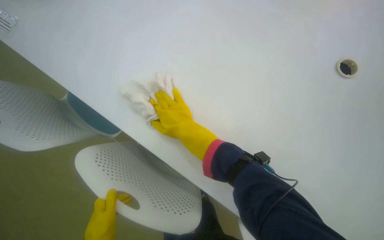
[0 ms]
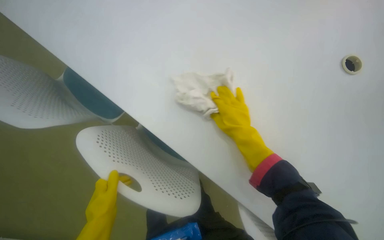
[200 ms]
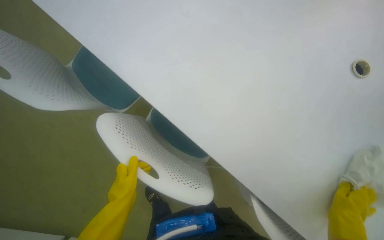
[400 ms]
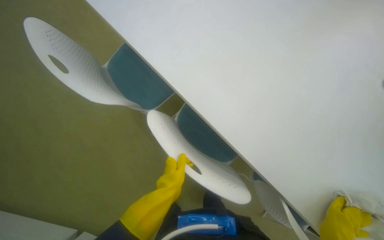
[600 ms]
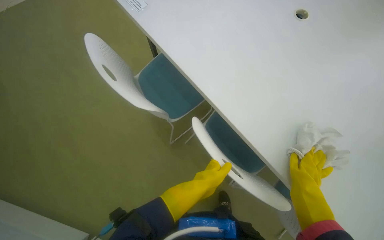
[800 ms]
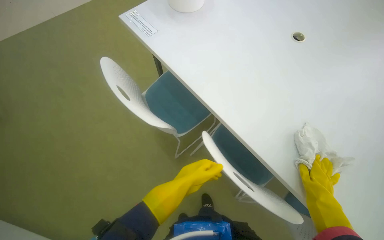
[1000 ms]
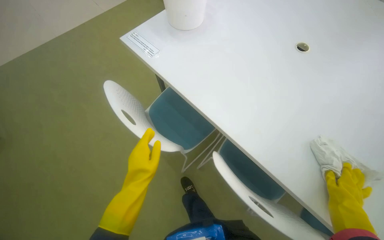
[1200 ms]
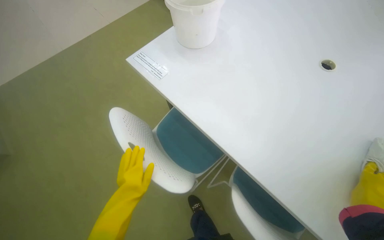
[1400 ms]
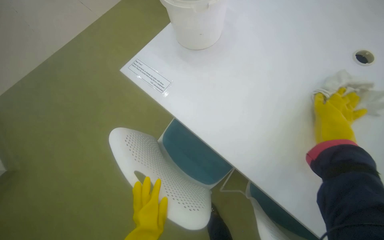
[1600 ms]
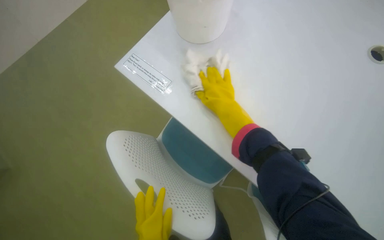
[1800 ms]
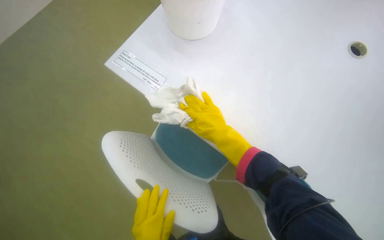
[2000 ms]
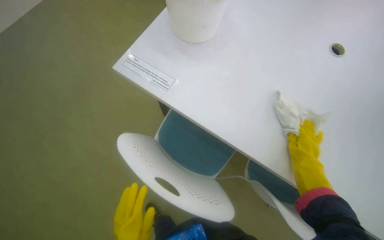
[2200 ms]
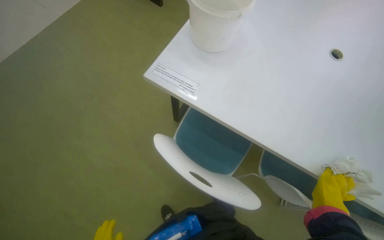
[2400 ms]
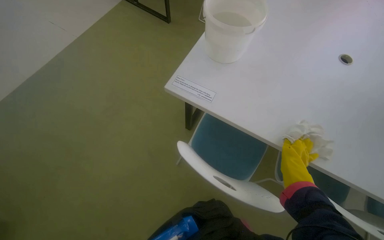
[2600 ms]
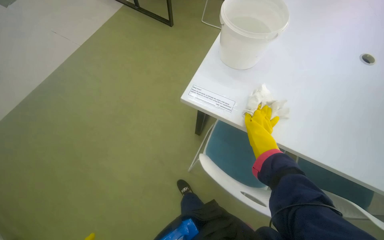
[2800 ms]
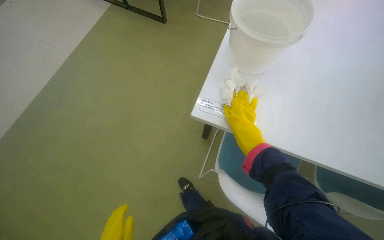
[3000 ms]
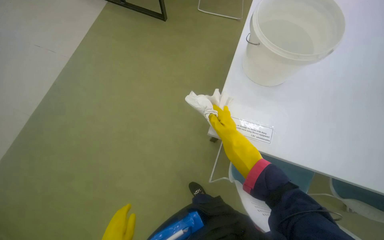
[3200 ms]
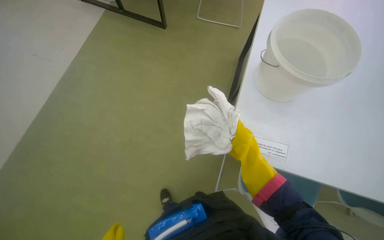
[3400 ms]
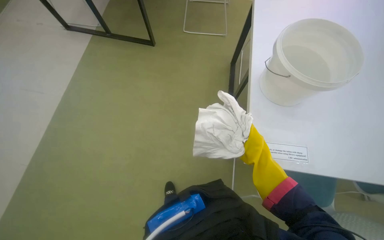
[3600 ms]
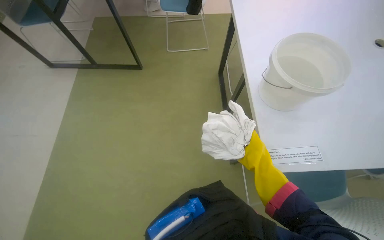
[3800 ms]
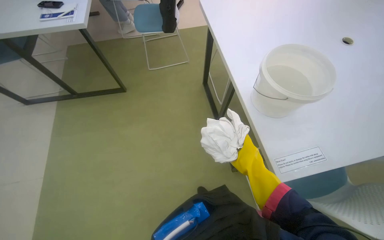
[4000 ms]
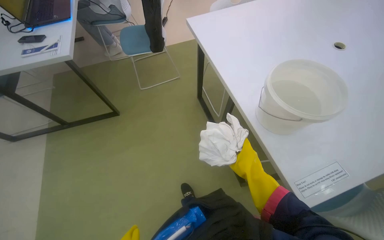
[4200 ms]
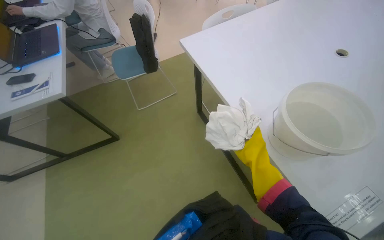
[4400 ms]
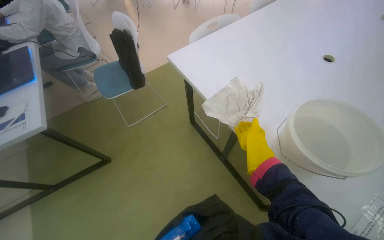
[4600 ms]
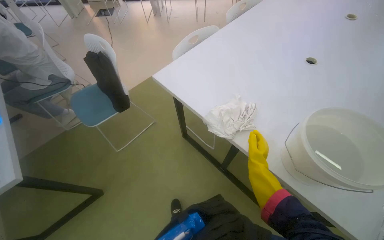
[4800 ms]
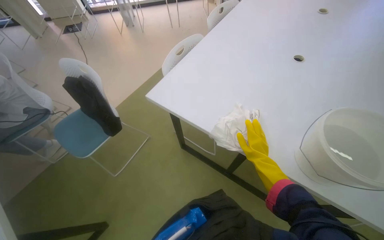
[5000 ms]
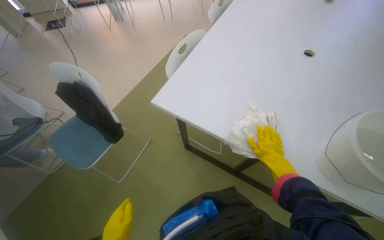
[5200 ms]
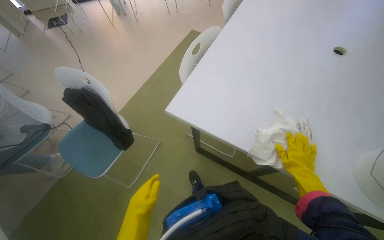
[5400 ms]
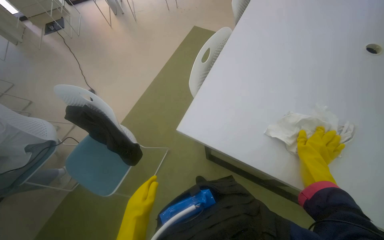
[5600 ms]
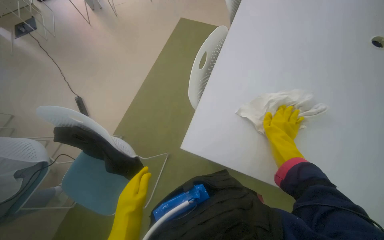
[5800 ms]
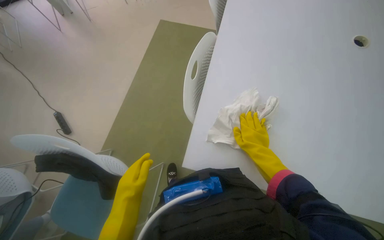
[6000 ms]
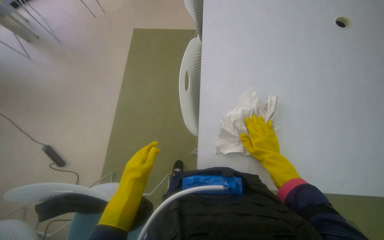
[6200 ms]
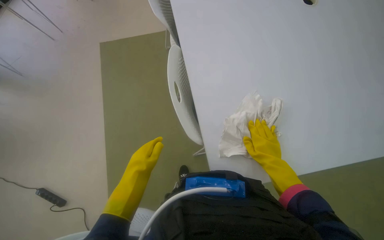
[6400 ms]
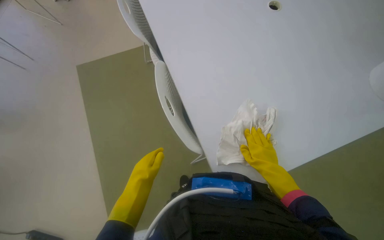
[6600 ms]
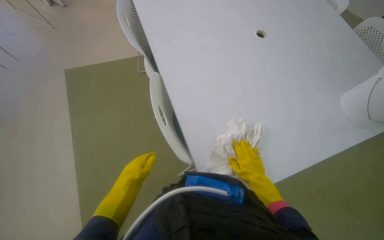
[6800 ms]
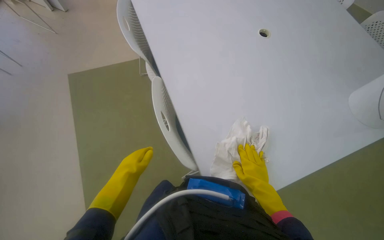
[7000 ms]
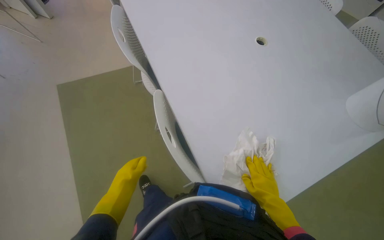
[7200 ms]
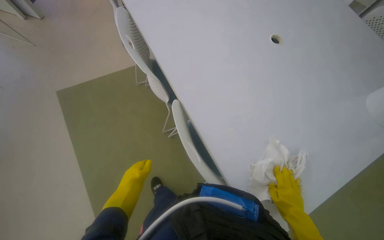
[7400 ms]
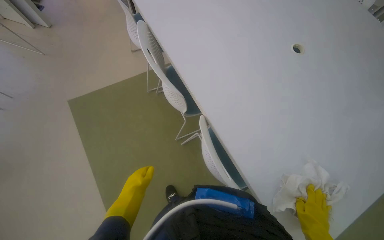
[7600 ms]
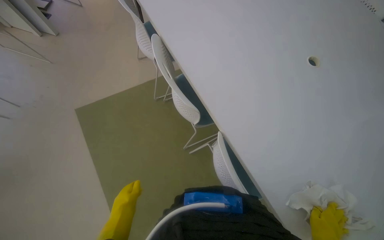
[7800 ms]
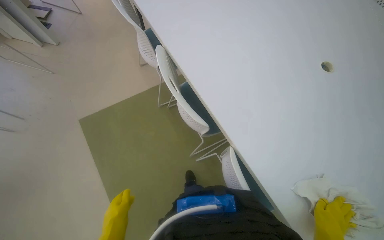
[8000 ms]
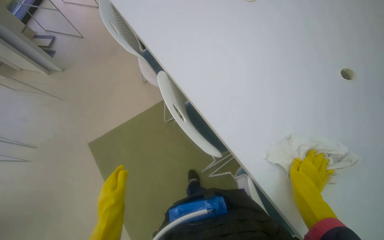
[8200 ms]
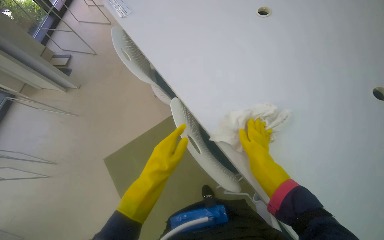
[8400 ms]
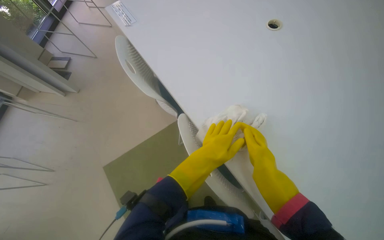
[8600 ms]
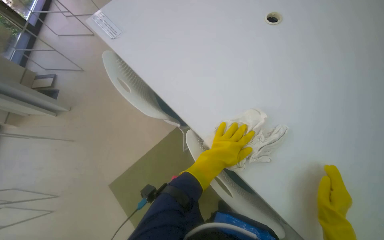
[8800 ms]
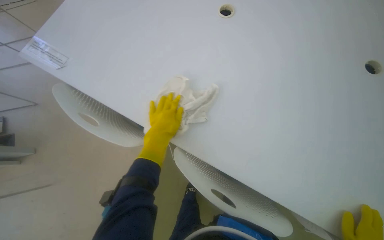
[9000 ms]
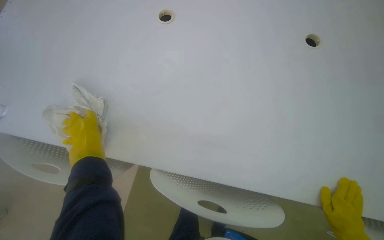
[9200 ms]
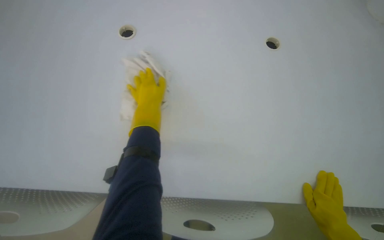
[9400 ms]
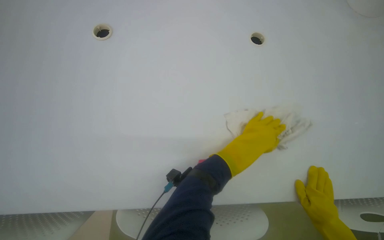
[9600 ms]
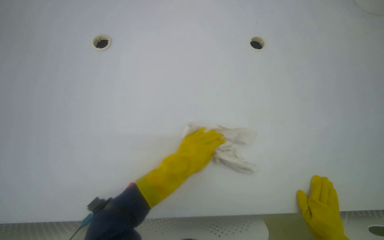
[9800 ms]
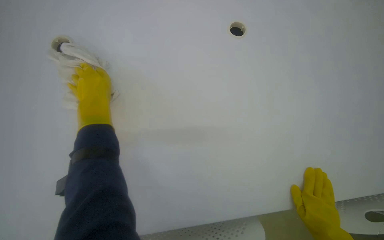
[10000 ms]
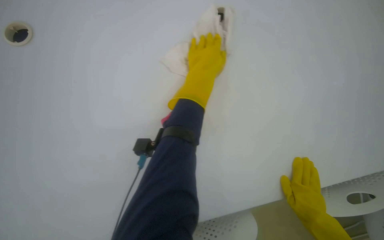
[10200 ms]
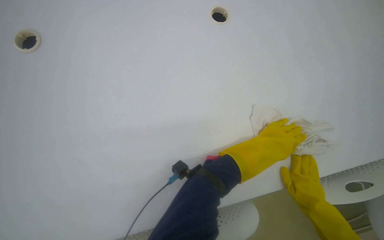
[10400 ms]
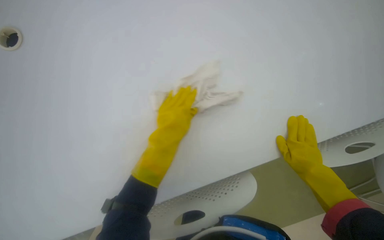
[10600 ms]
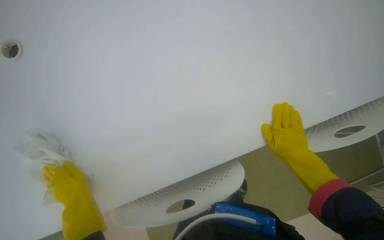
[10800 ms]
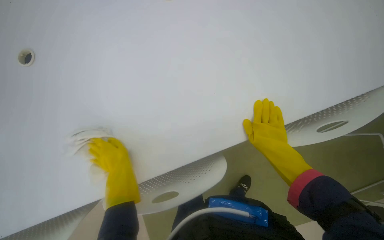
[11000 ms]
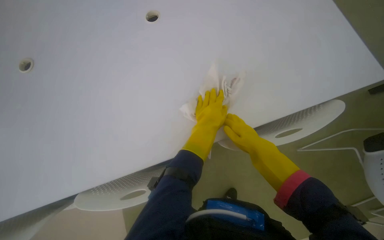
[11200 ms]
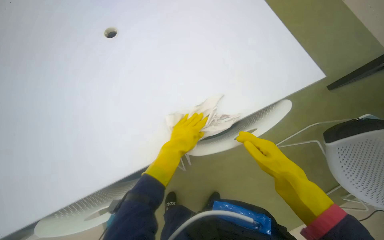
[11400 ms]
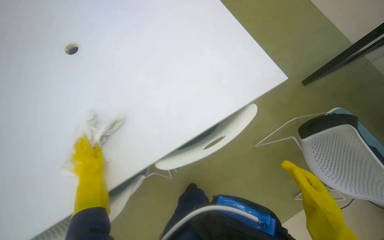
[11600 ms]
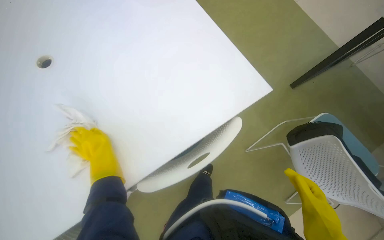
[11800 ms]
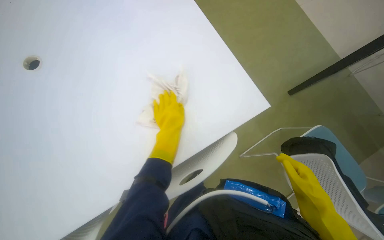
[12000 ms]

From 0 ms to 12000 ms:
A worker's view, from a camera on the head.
Job: wiping surfaces.
The whole recording: Cleaning table surface. The worker wipes the white table surfaces with a cloth.
From 1600 ms to 3000 ms: The right hand swings left and right, roughly 30 cm each way, with 2 reversals.
From 3000 ms to 4400 ms: The camera pitches upward, by approximately 15 degrees. The scene rotates counterclockwise by approximately 25 degrees.
From 4400 ms to 6000 ms: The head travels roughly 90 cm. The wearer looks approximately 50 degrees further to the right.
From 6000 ms to 7600 ms: The camera travels some 50 cm. The head rotates approximately 35 degrees to the right.
From 7600 ms to 9000 ms: The head travels approximately 60 cm.
From 9000 ms to 10400 ms: The head turns to the right by roughly 30 degrees.

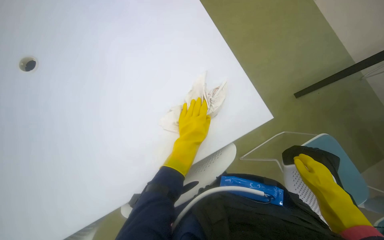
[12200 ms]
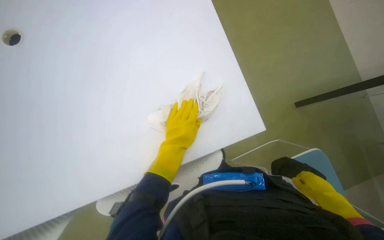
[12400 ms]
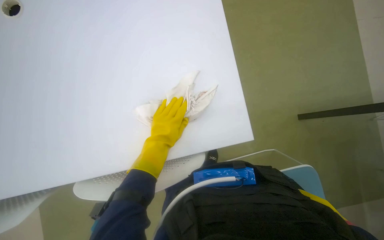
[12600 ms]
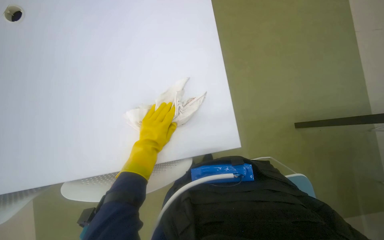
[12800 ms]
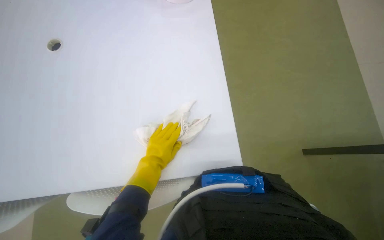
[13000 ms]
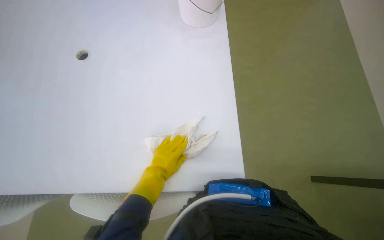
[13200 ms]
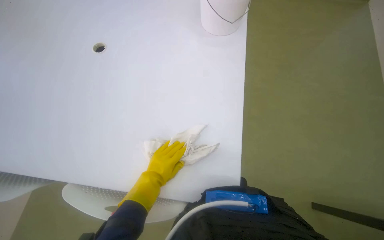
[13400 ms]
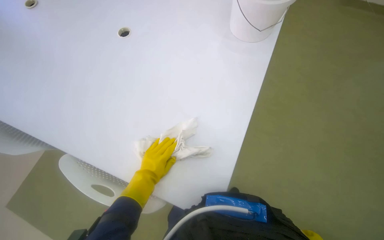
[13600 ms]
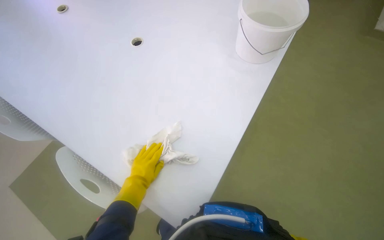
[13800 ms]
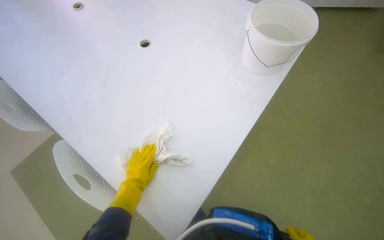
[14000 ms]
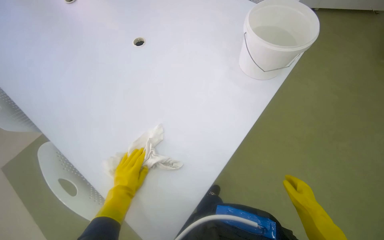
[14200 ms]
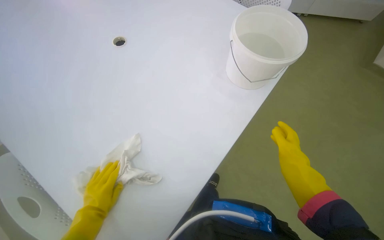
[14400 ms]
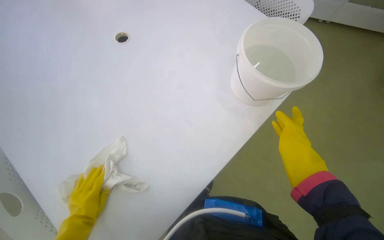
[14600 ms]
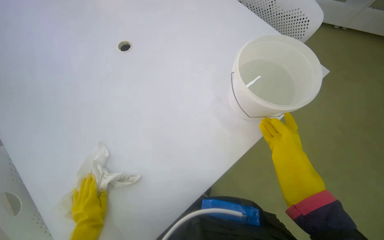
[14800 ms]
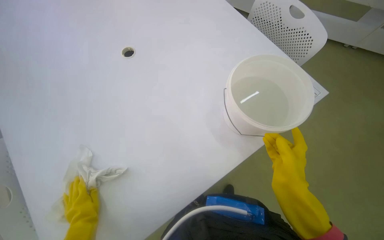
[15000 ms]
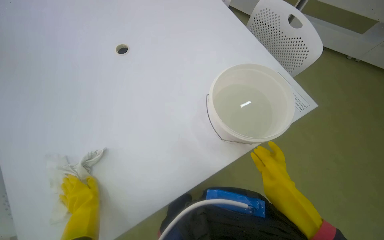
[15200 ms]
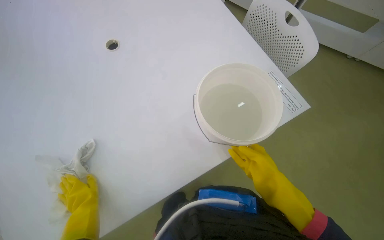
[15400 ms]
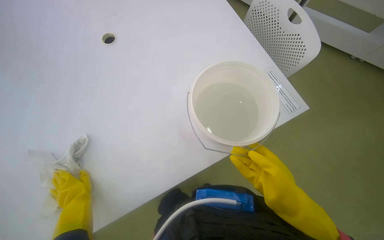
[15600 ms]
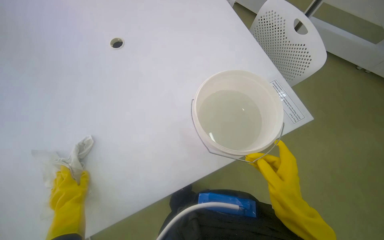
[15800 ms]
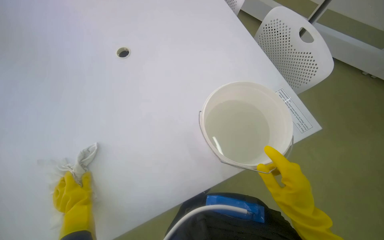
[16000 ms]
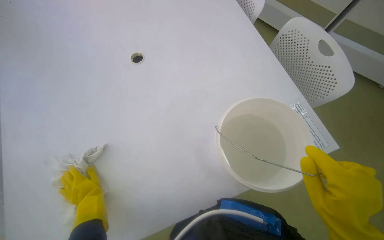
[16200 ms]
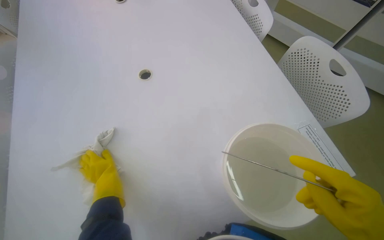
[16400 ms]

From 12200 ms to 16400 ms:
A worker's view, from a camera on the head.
Job: wiping surfaces.
The whole recording: Cleaning table surface. The worker wipes the white table surfaces with a cloth.
From 12200 ms to 13600 ms: Everything in view rotates roughly 40 degrees clockwise.
From 13600 ms to 15000 ms: The left hand moves down the picture, approximately 15 cm.
From 15000 ms to 16400 ms: The left hand travels up the picture and to the right by roughly 15 cm.

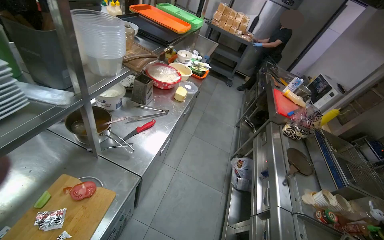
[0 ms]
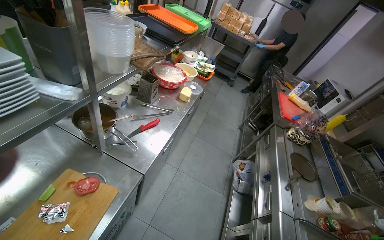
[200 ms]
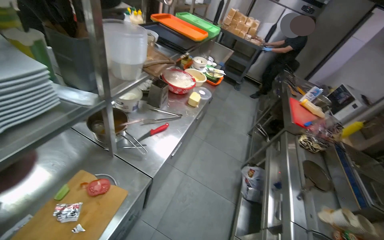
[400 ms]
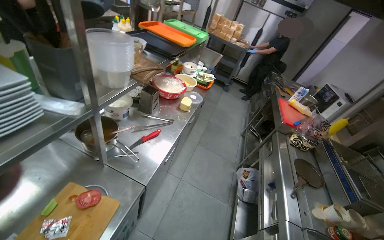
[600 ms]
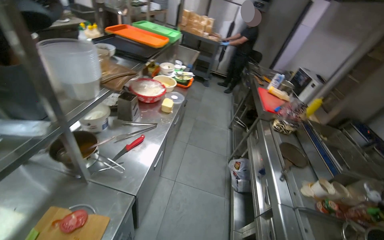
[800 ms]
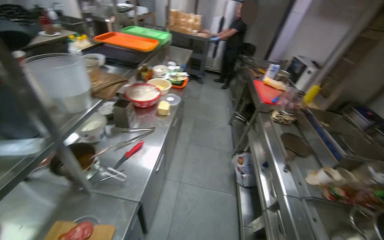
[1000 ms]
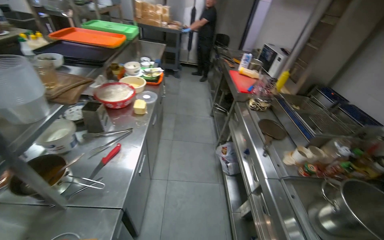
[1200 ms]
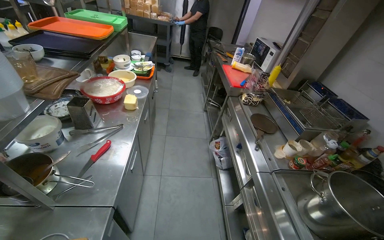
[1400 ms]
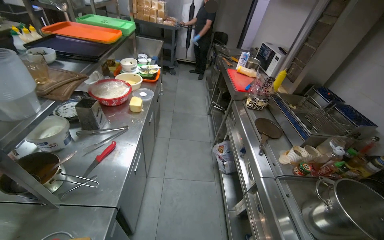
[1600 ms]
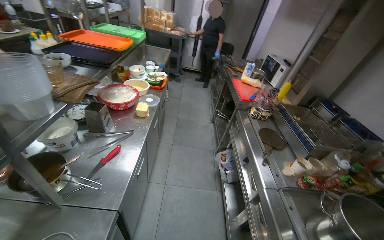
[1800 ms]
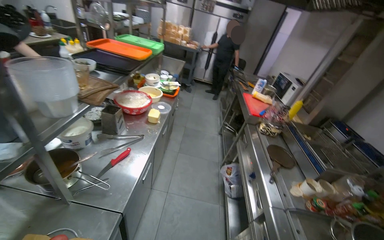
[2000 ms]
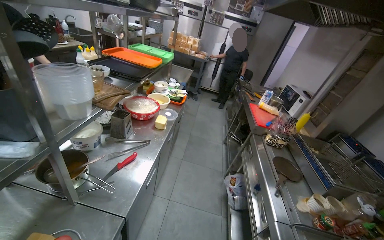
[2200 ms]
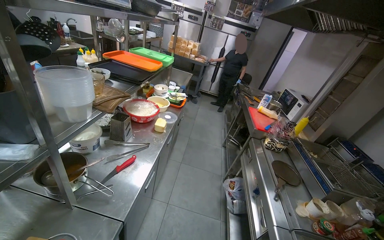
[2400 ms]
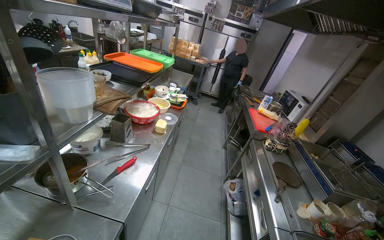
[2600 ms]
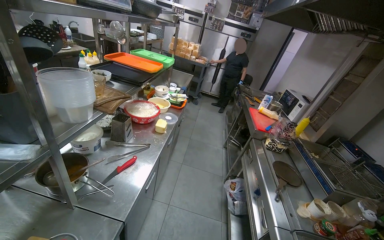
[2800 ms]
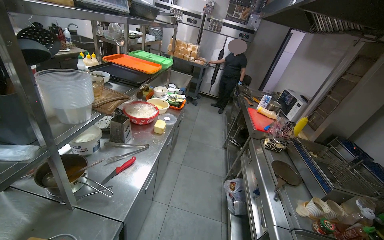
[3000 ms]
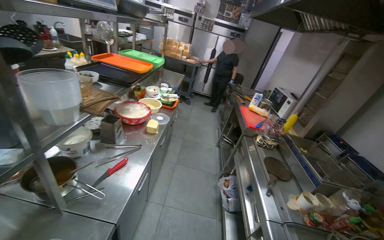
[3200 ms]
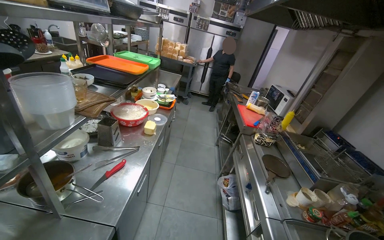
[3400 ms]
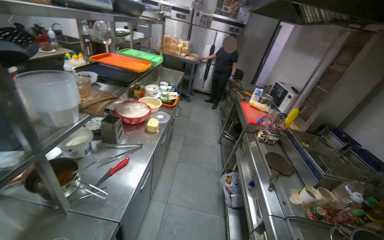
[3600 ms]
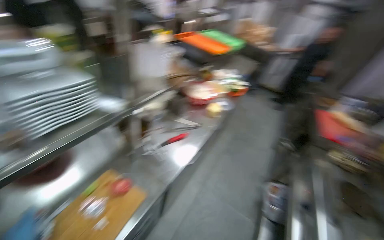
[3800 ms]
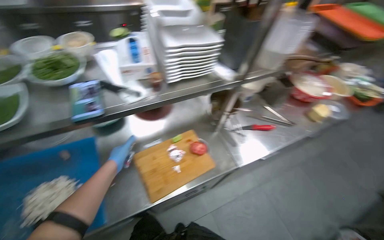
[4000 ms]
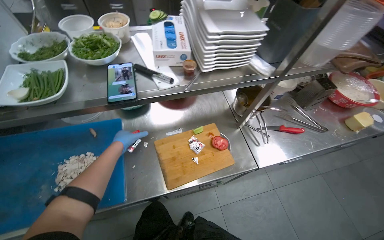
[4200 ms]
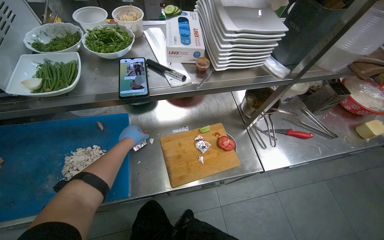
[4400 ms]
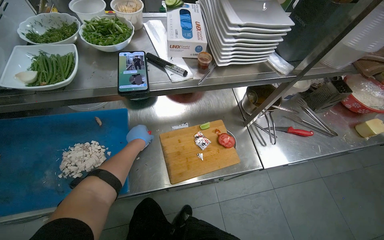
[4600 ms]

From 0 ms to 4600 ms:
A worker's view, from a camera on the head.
Job: preparing food.
The whole recording: Organizing kitchen items. The worker organizes the kitchen items.
From 3000 ms to 4600 ms: The wearer looks approximately 65 degrees further to the left. The camera pitches downward, by approximately 20 degrees.
